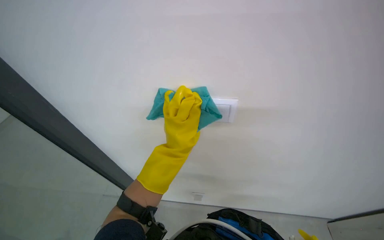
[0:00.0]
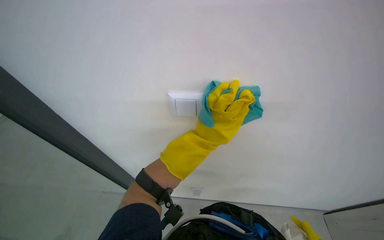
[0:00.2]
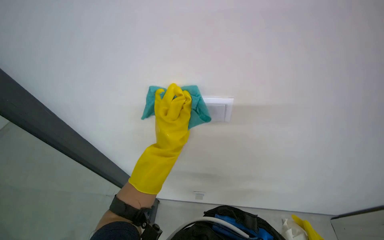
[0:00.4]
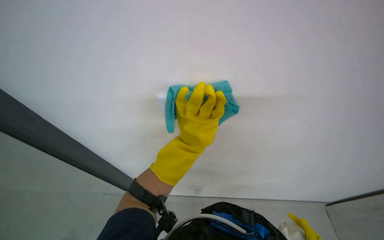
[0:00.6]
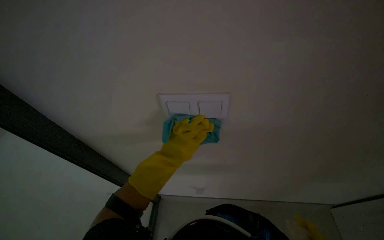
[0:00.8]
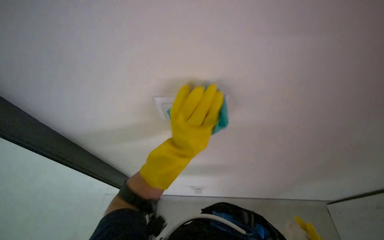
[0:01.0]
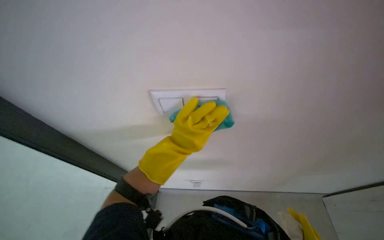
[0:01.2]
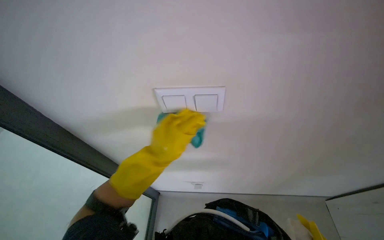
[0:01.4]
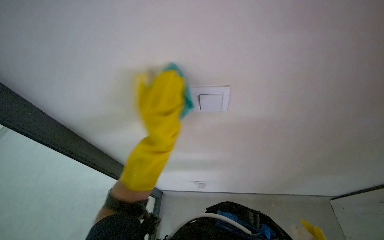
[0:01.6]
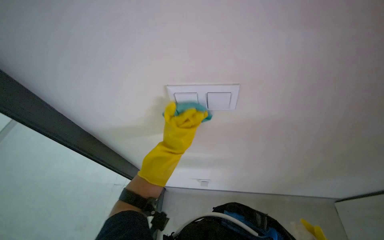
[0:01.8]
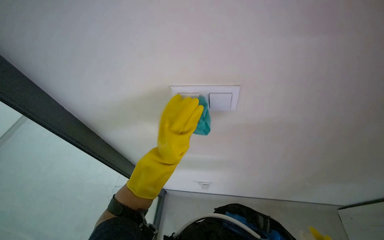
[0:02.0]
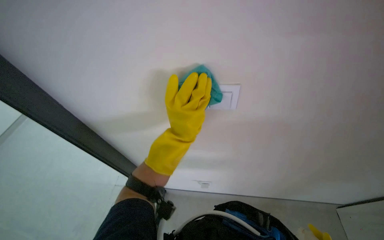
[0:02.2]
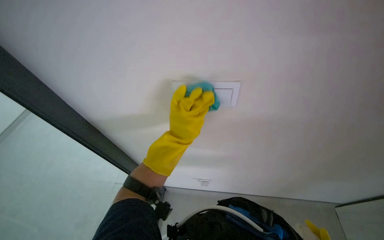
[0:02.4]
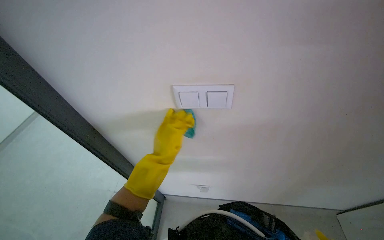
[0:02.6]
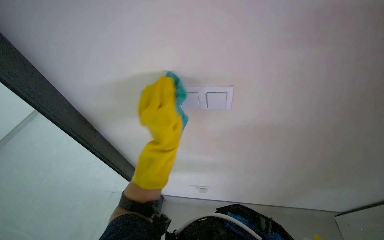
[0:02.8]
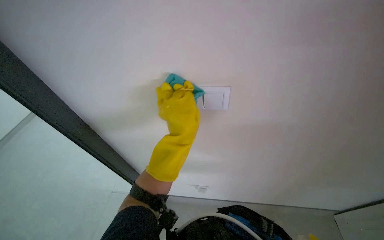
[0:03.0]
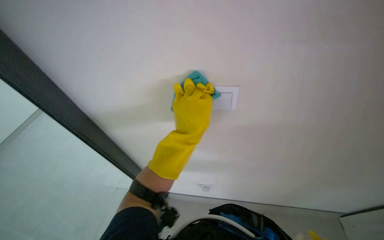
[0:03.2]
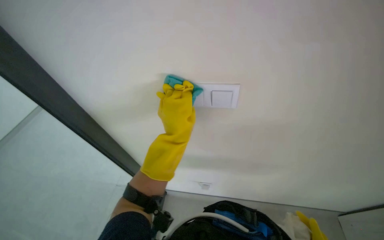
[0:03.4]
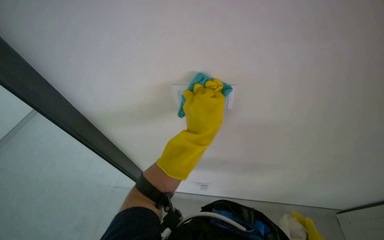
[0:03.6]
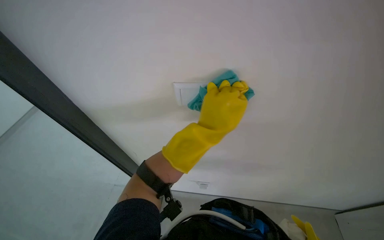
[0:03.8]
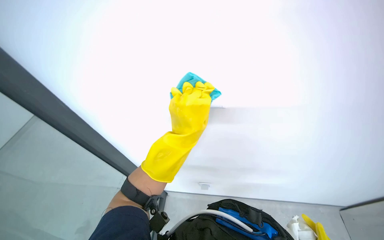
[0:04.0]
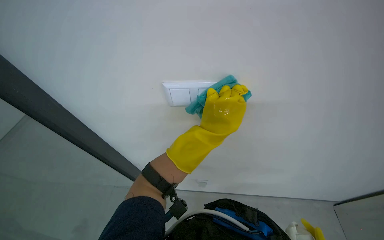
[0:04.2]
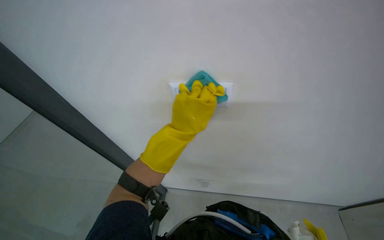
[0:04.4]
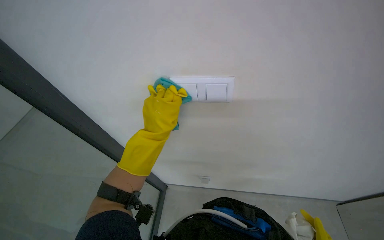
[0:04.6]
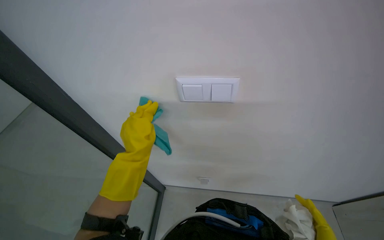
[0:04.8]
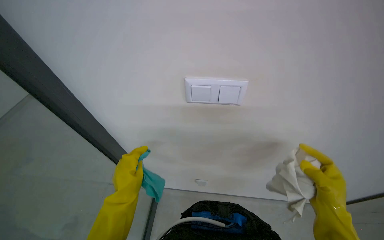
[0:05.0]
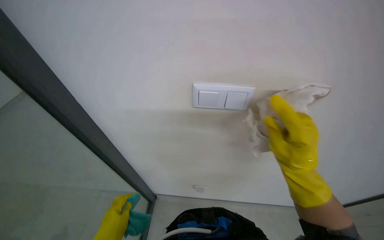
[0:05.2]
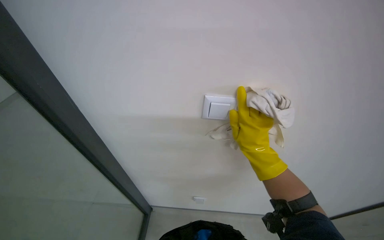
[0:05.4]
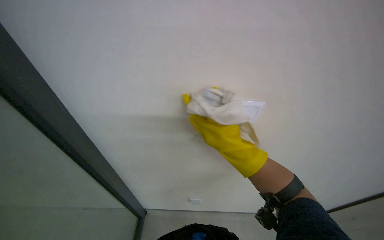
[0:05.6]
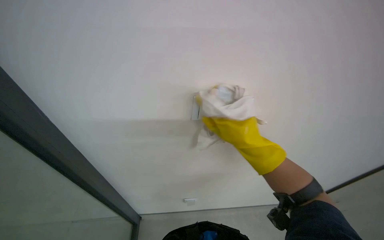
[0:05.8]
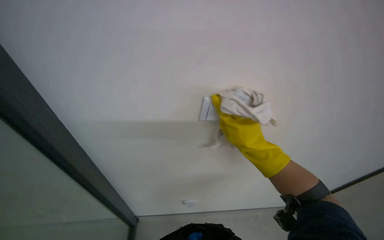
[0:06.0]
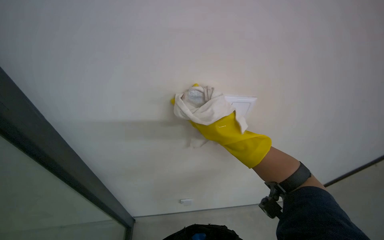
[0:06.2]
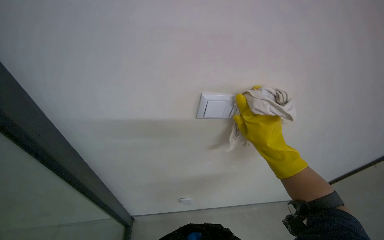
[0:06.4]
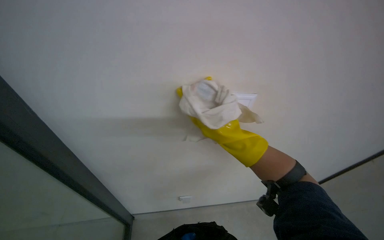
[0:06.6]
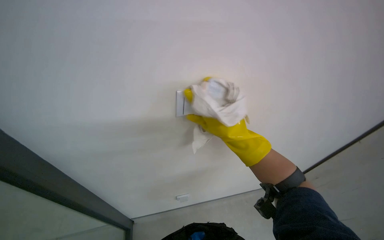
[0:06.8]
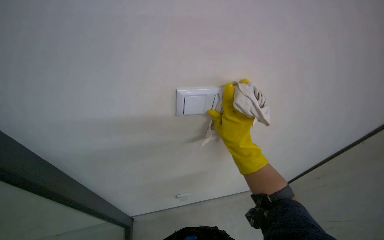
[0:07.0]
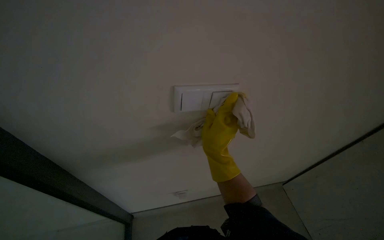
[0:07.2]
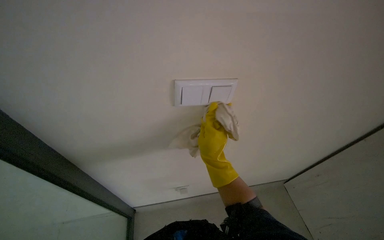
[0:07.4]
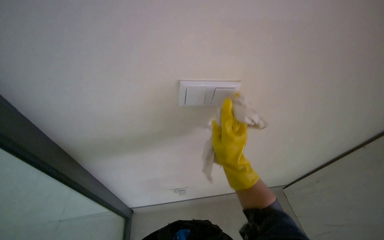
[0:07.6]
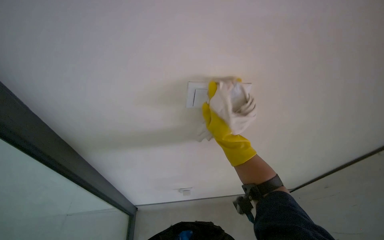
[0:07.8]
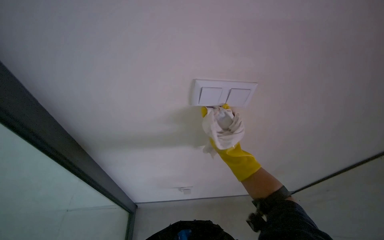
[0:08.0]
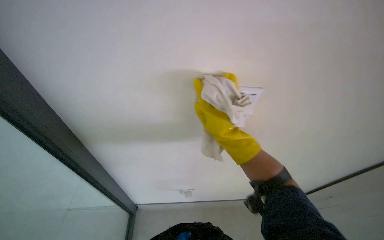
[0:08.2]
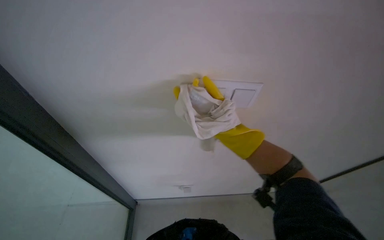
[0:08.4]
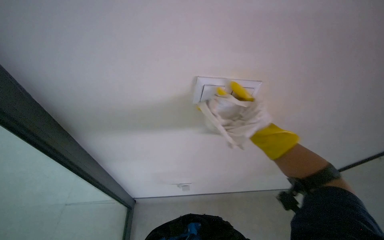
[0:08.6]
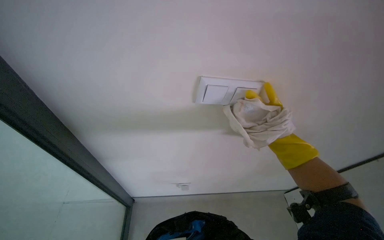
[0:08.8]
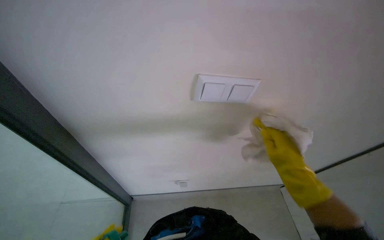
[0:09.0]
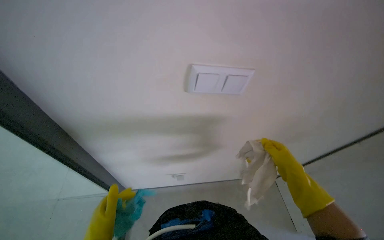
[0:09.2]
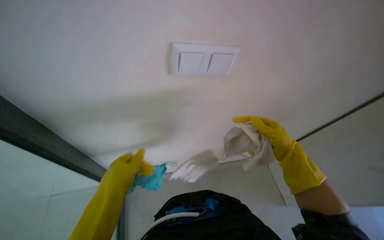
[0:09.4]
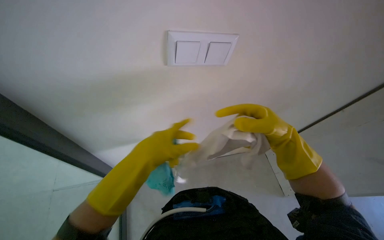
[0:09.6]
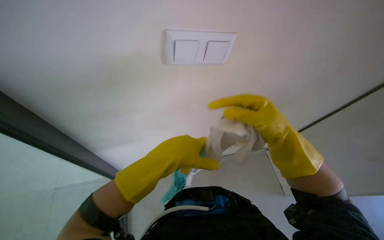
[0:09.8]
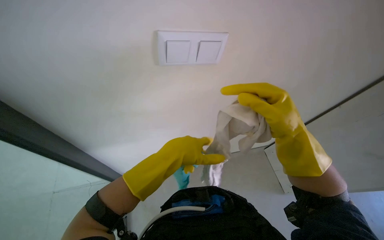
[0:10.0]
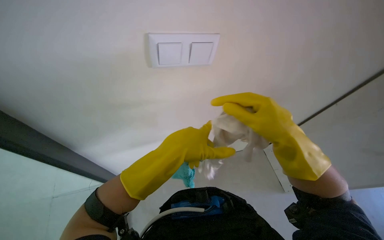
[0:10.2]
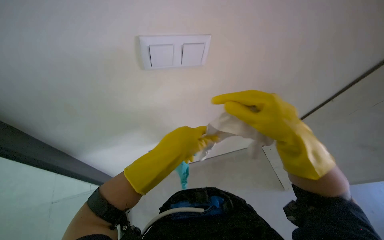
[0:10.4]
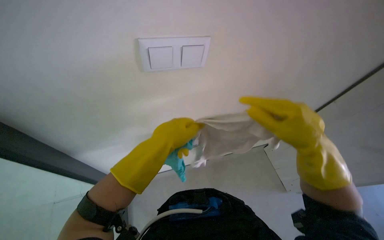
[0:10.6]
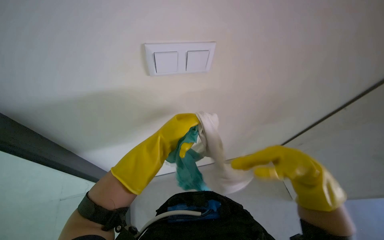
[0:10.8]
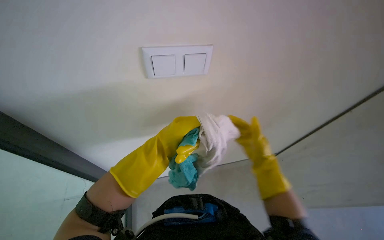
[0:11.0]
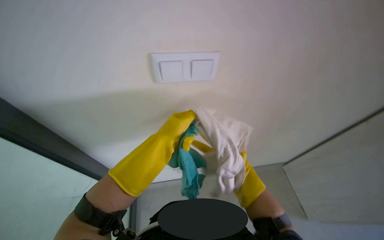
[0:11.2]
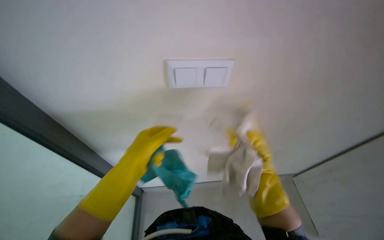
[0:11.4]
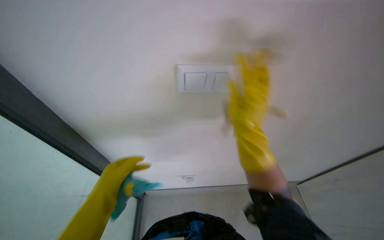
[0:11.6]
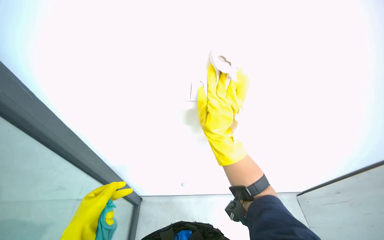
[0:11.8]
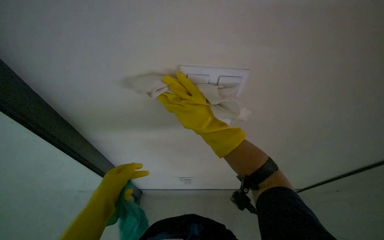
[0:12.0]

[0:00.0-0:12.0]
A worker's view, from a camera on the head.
Job: wiping surfaces.
The whole recording: Cleaning light switch. The worker cleans the light switch on the wall using a cloth.
0:04.4 to 0:06.0: The wearer's head swings about 30 degrees to the left. The wearer looks some 20 degrees further upward.
0:06.0 to 0:07.6: The wearer looks approximately 15 degrees further to the right.
0:07.6 to 0:09.0: The right hand travels to the right by roughly 15 cm.
0:09.0 to 0:10.4: The right hand goes about 10 cm nearer to the camera.
0:10.4 to 0:12.0: The left hand shifts approximately 20 cm to the left and down the picture, while the right hand travels to the left and farther from the camera by some 20 cm.

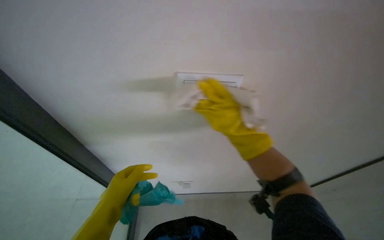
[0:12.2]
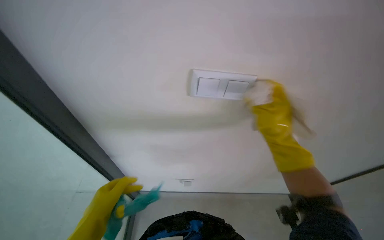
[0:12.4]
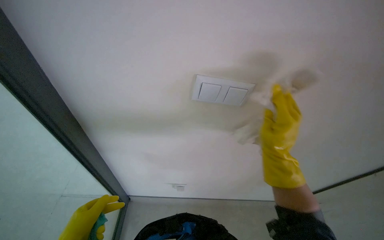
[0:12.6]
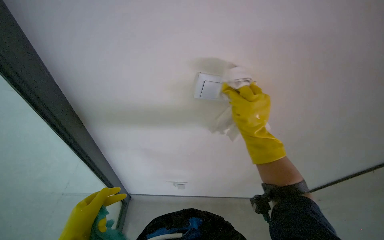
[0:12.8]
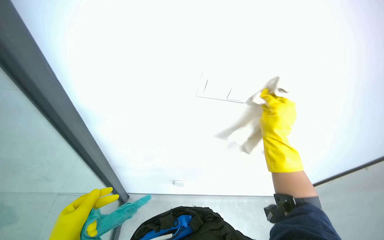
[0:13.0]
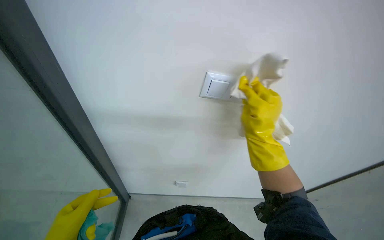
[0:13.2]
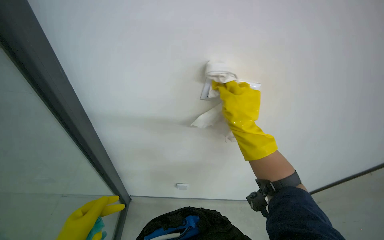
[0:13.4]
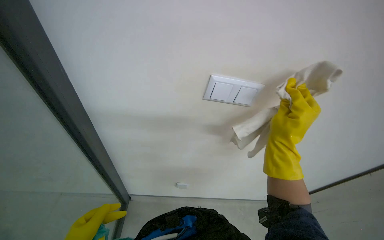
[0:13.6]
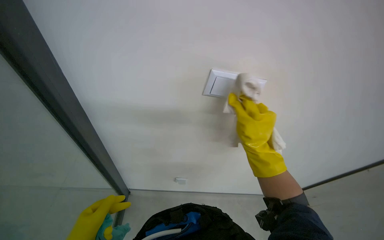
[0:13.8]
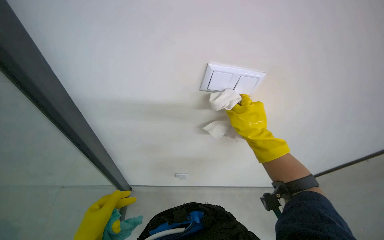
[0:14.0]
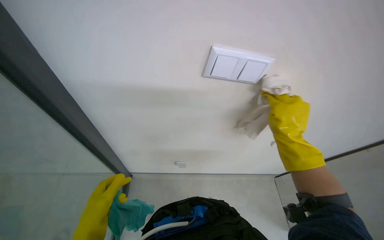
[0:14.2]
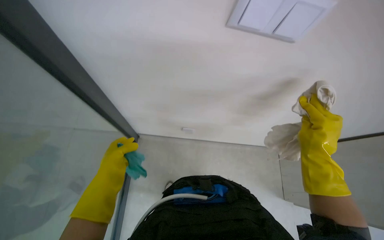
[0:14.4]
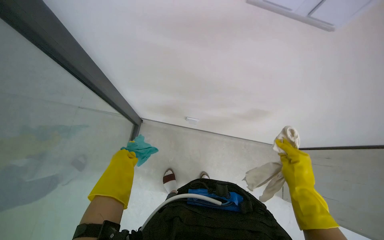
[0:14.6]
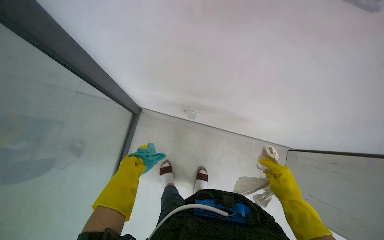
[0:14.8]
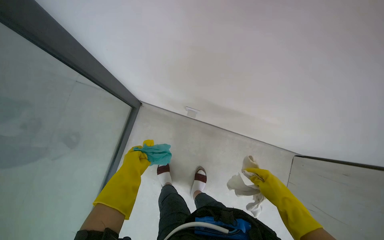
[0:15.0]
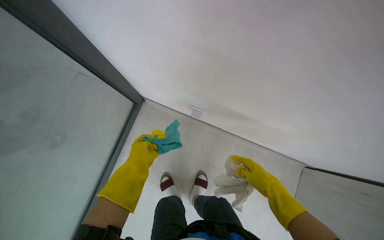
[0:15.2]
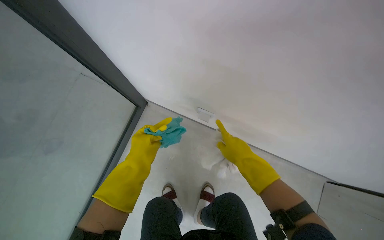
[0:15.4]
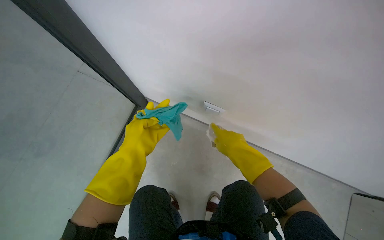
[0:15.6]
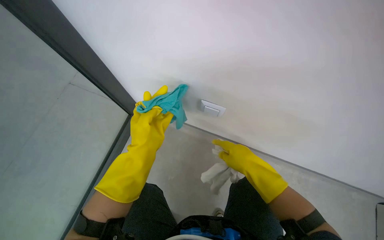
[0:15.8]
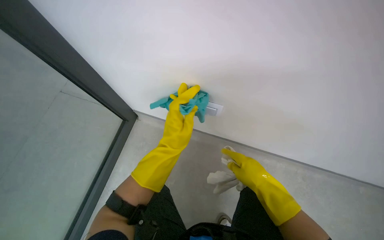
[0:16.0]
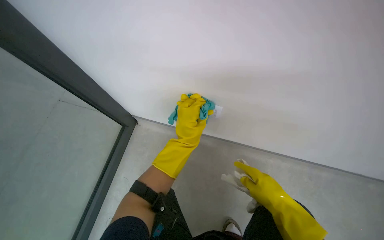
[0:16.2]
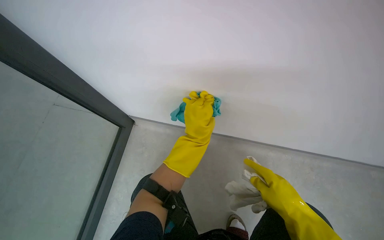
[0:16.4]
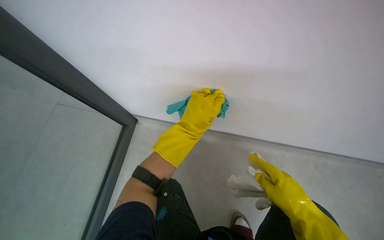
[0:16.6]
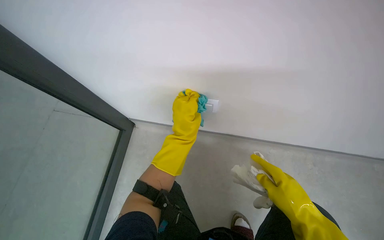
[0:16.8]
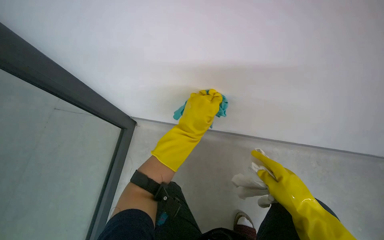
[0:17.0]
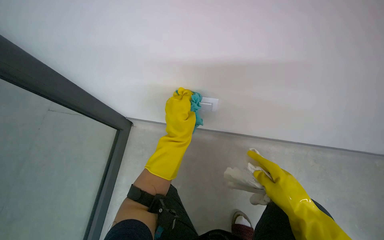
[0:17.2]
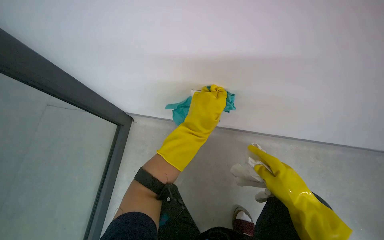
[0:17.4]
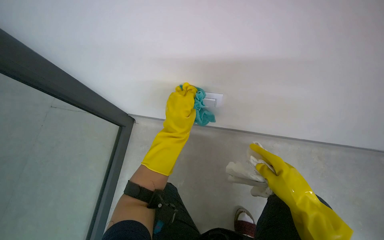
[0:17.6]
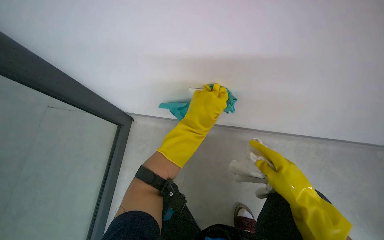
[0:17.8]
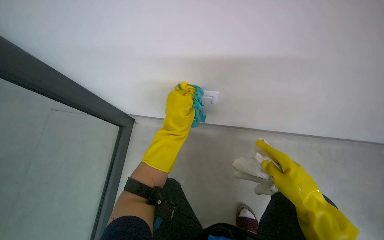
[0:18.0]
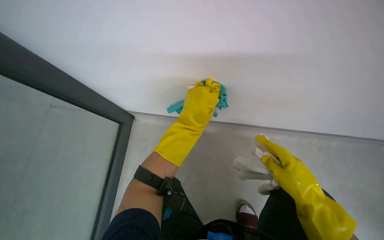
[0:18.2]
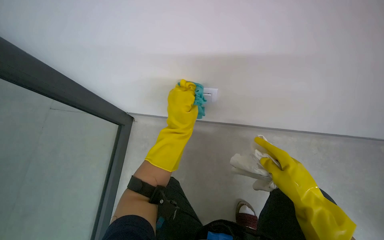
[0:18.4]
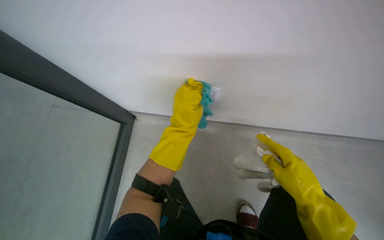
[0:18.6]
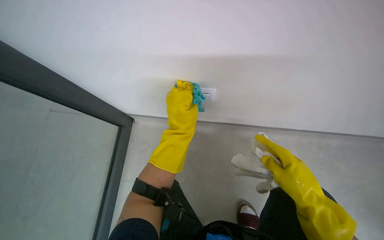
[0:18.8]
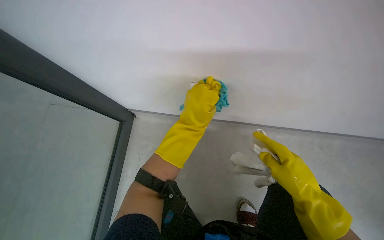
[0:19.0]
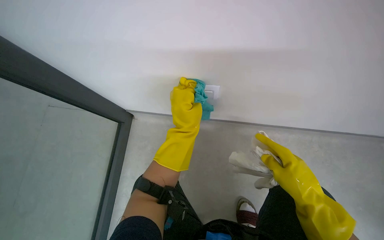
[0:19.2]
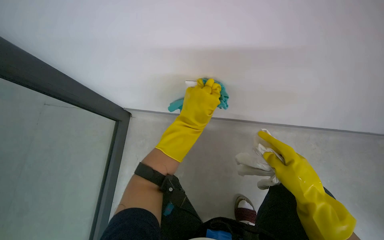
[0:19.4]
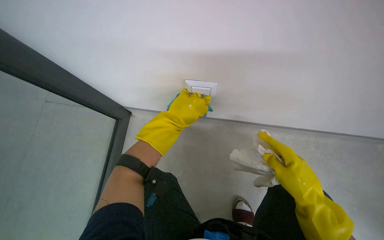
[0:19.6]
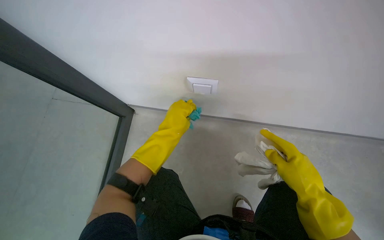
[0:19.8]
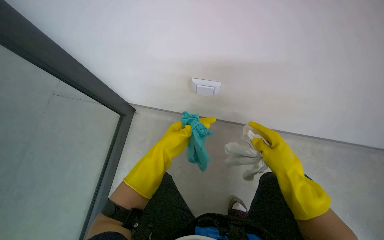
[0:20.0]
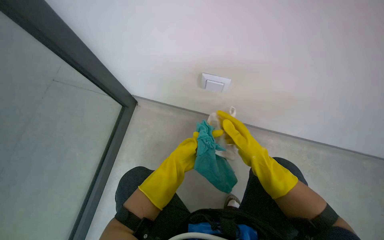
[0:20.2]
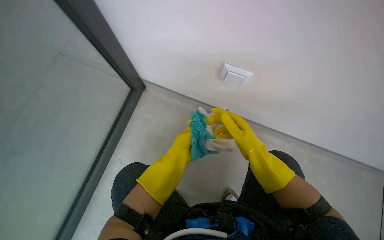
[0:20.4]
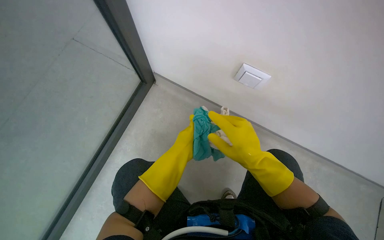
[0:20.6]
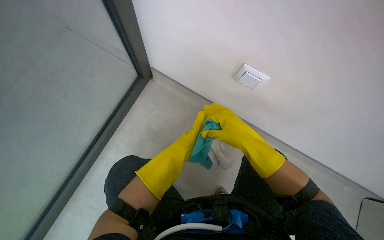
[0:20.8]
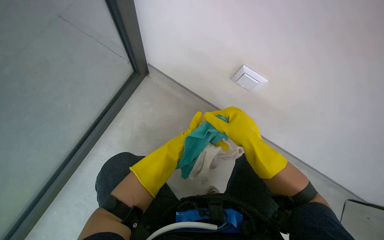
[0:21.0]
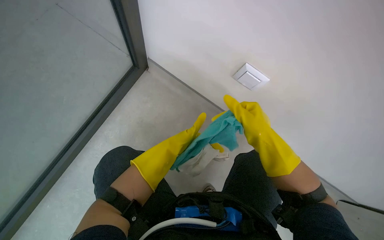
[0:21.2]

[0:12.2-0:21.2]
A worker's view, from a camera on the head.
Job: wiping surfaces.
The whole recording: Cleaning light switch. The worker cleans the light switch on the wall using a cloth.
0:12.2 to 0:13.8: The camera pitches upward, by roughly 15 degrees.
0:13.8 to 0:15.2: The camera pitches downward, by roughly 15 degrees. The right hand goes approximately 15 cm down the picture.
0:15.2 to 0:16.6: The left hand heads to the right and nearer to the camera, covering approximately 15 cm. The right hand reaches roughly 10 cm up the picture, then returns.
0:16.6 to 0:18.2: The hands make small movements and keep their place.
0:19.8 to 0:21.2: The left hand travels down the picture by roughly 15 cm; the right hand is displaced up the picture and to the left by roughly 15 cm.
